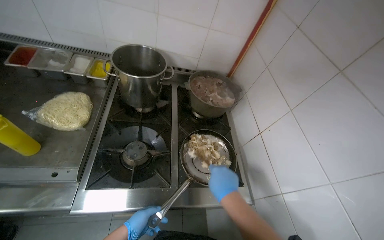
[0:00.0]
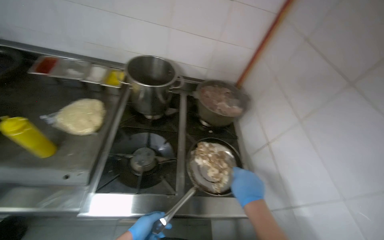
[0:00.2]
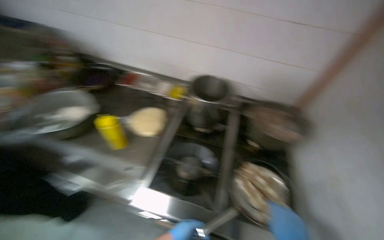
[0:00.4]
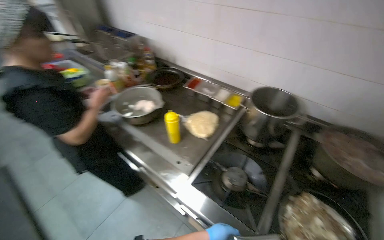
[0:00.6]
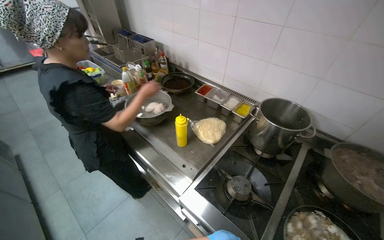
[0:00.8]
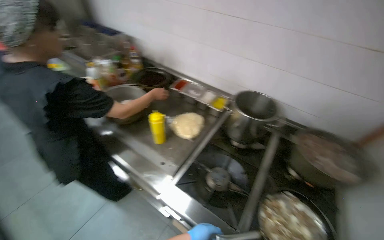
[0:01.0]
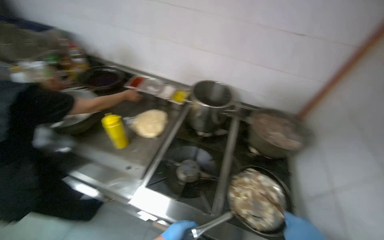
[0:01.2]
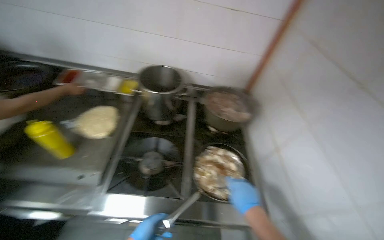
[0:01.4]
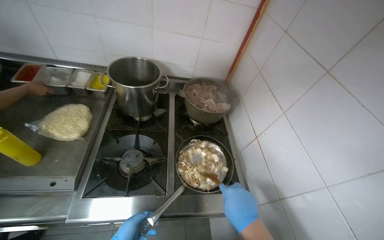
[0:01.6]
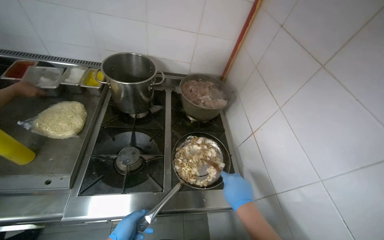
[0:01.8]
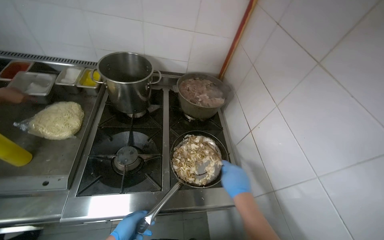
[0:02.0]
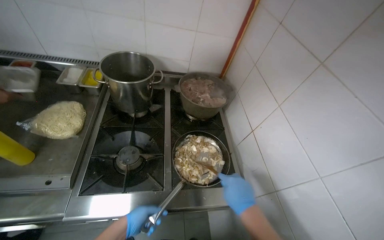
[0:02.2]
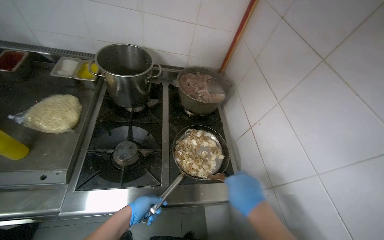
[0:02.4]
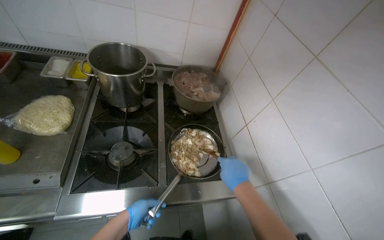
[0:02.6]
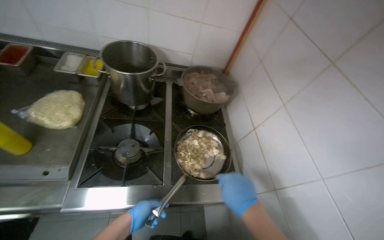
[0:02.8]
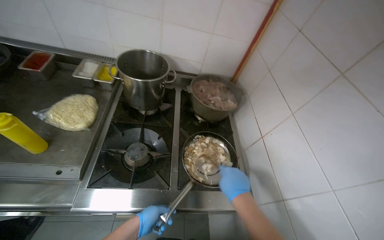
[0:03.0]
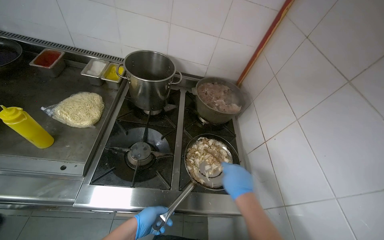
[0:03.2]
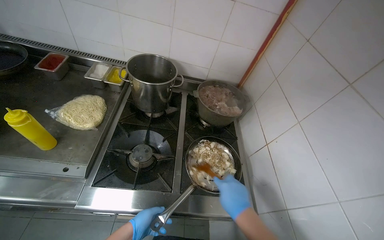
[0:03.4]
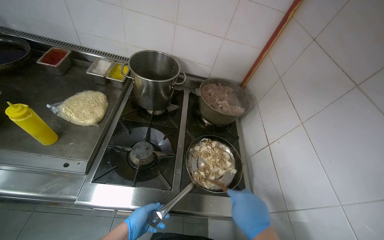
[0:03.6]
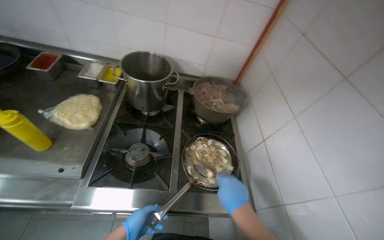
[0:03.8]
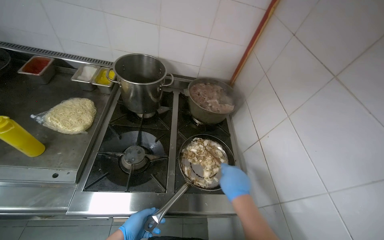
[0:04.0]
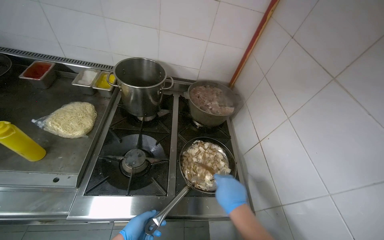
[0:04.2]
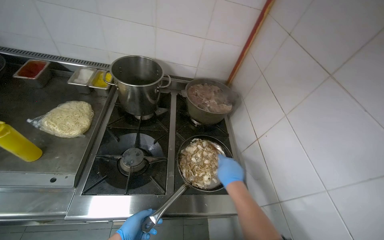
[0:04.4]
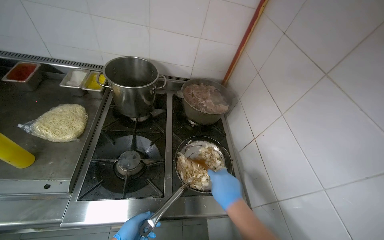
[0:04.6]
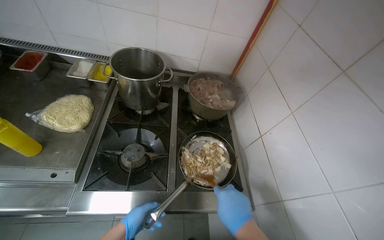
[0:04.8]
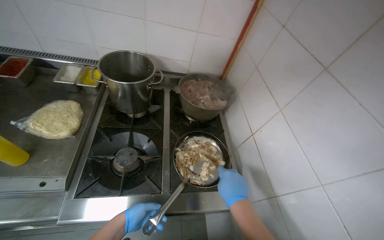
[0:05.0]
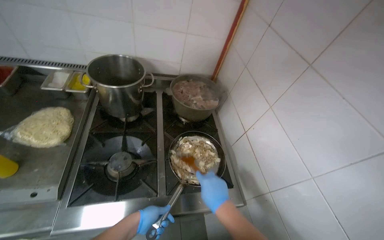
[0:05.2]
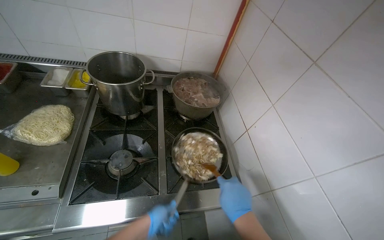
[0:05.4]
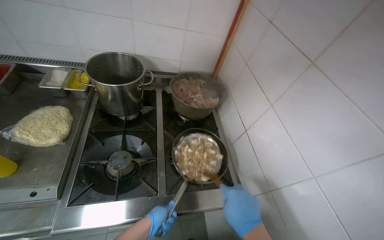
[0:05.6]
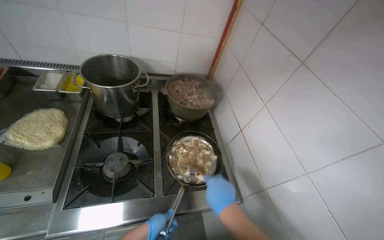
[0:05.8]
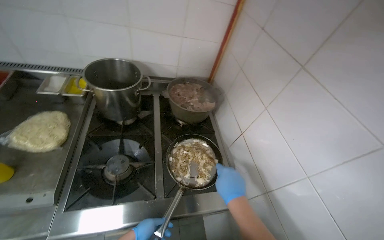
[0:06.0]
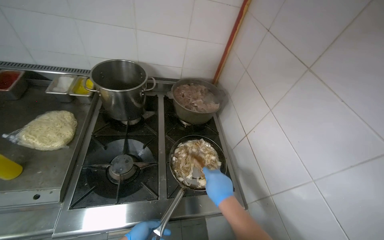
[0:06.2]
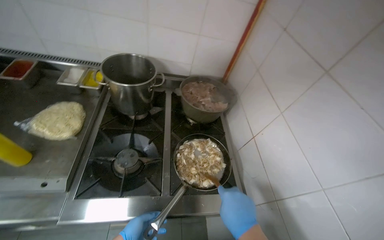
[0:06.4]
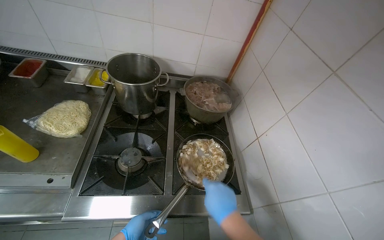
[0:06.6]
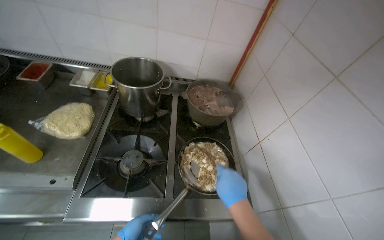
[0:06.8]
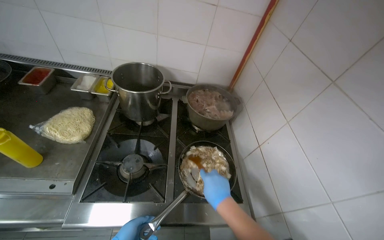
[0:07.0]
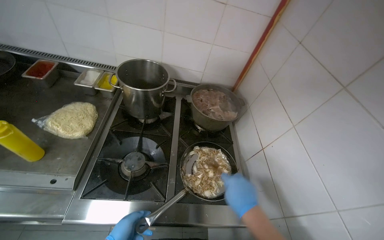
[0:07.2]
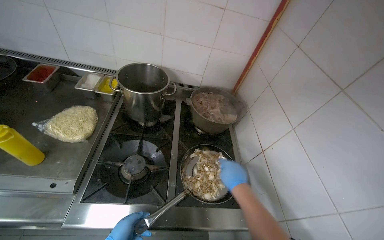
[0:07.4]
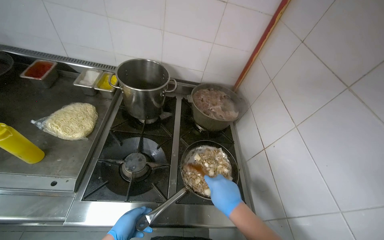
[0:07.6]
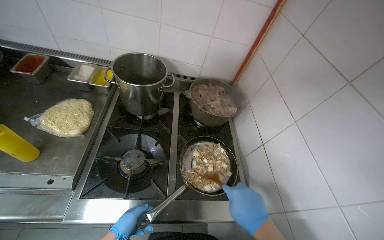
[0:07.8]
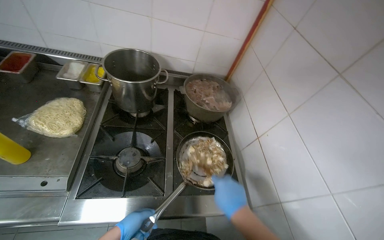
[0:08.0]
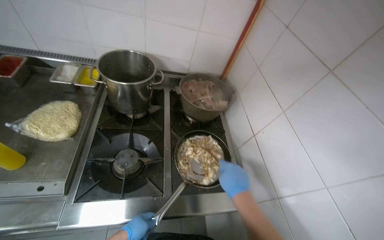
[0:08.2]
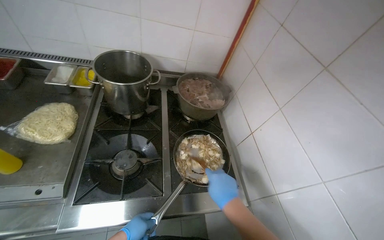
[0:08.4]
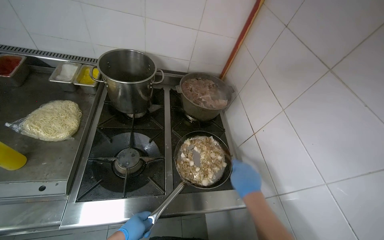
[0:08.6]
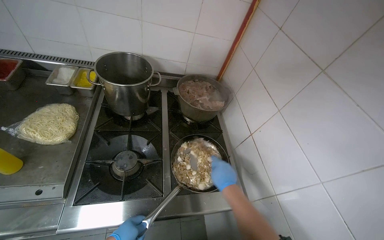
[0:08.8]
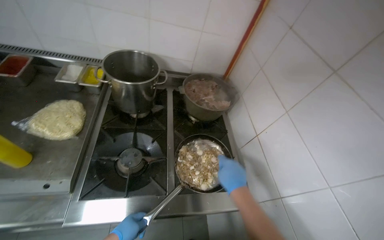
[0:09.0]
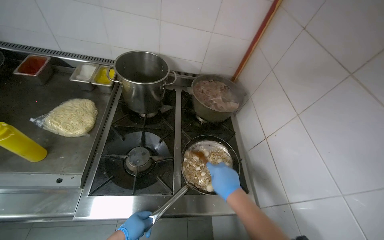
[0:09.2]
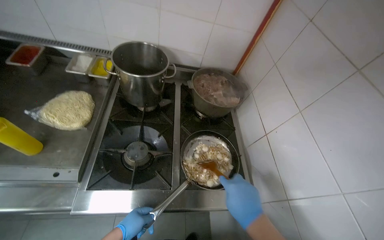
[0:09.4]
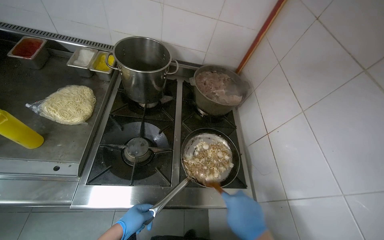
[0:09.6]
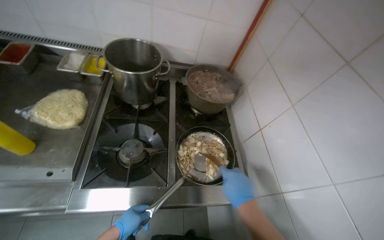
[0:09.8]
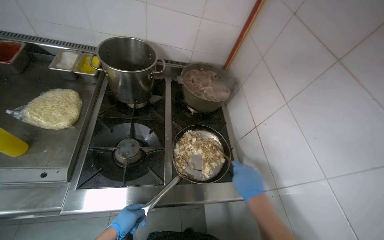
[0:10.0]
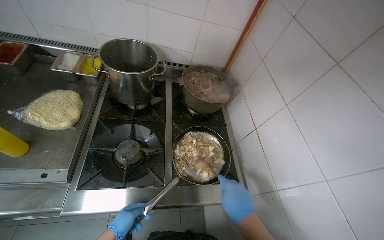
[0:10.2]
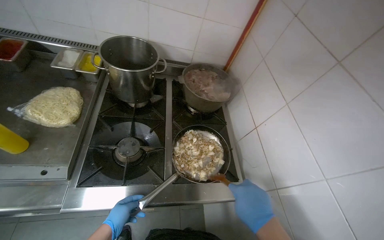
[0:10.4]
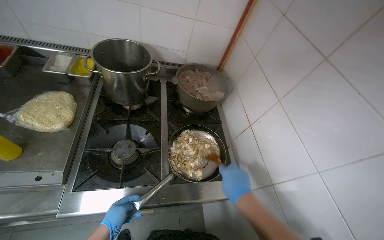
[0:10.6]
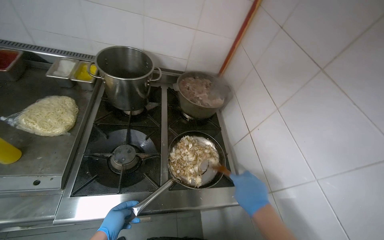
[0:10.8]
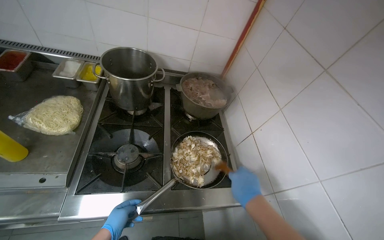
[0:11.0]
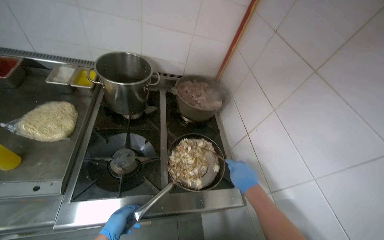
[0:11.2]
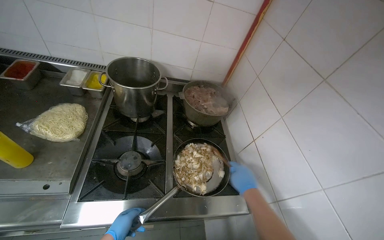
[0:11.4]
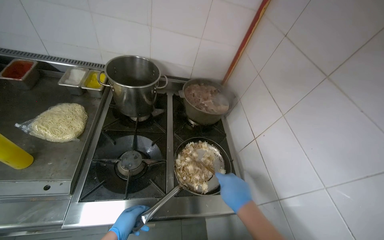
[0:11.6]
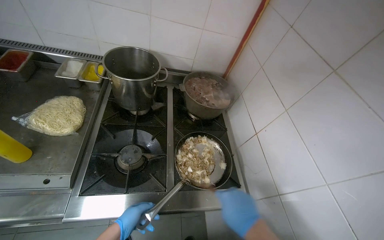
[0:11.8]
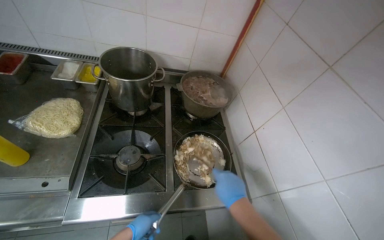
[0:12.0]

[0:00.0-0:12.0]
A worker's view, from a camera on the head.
Job: cooking food.
The whole recording: Adding and stirring meat in pan. The worker adds cooked meat to a pan and stirs it with other ingredients on the stove.
0:06.0 to 0:07.6: The right hand moves nearer and farther over roughly 10 cm, changing direction 2 times.
0:09.0 to 0:10.4: The right hand swings nearer and farther, about 10 cm each way, with 2 reversals.

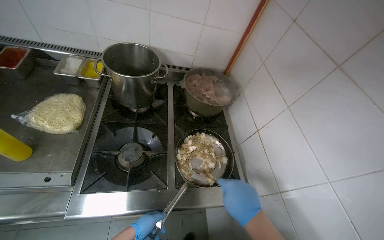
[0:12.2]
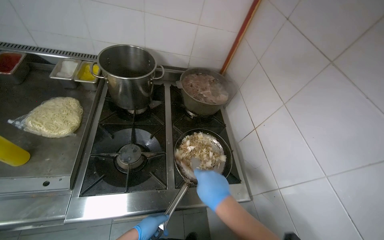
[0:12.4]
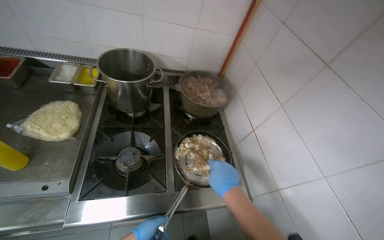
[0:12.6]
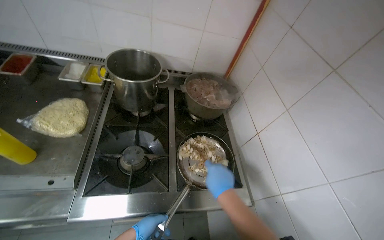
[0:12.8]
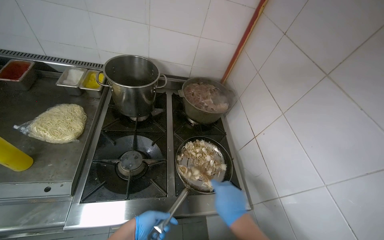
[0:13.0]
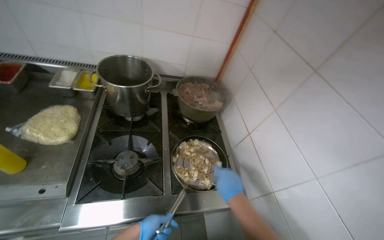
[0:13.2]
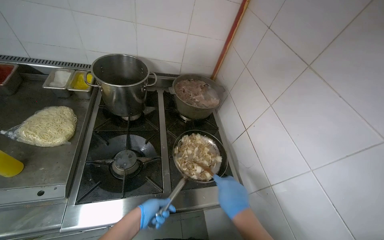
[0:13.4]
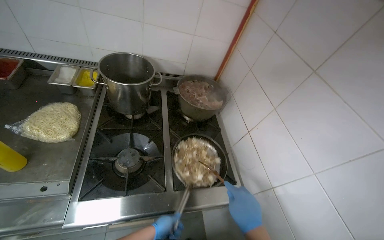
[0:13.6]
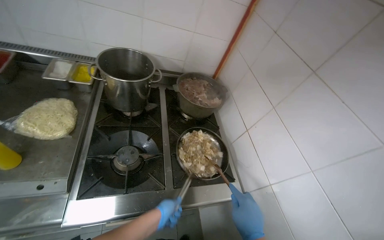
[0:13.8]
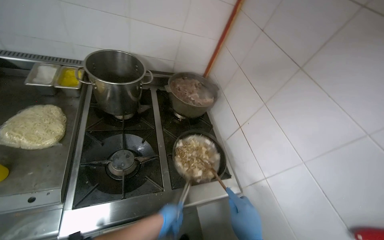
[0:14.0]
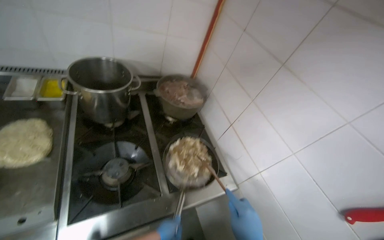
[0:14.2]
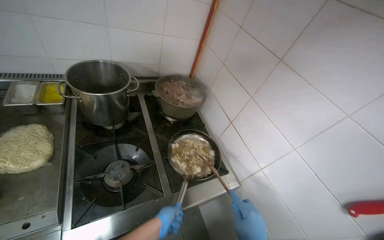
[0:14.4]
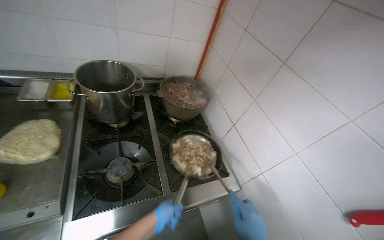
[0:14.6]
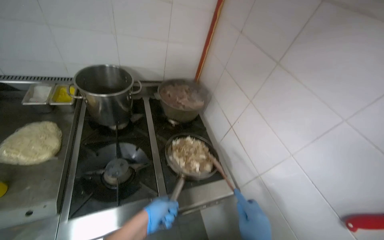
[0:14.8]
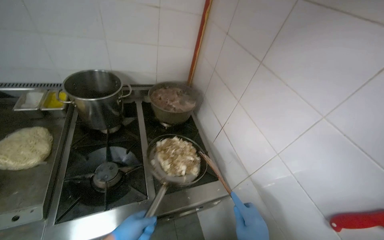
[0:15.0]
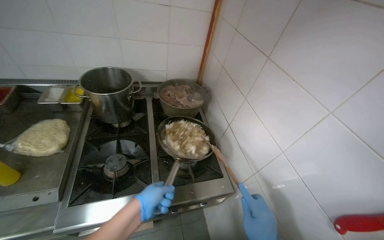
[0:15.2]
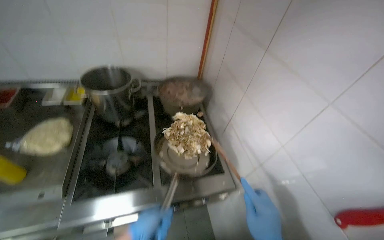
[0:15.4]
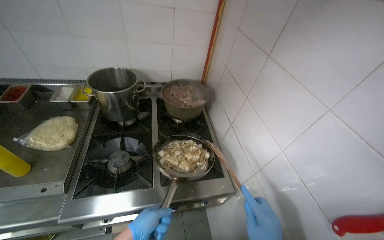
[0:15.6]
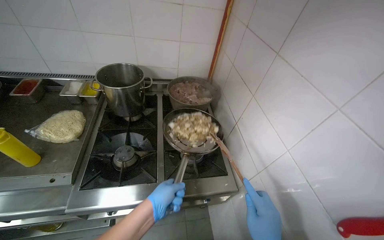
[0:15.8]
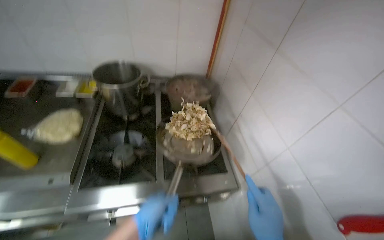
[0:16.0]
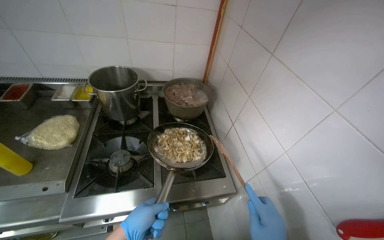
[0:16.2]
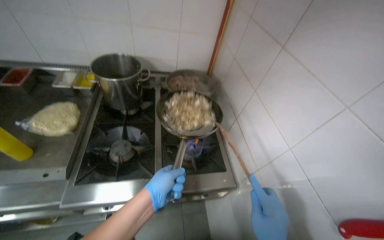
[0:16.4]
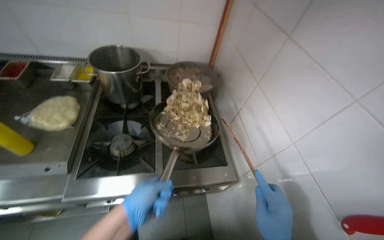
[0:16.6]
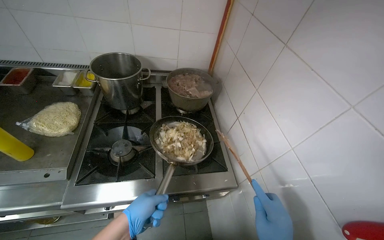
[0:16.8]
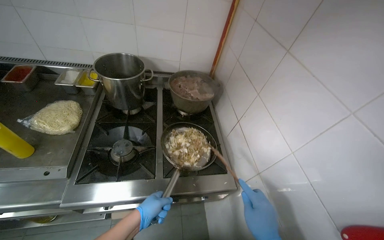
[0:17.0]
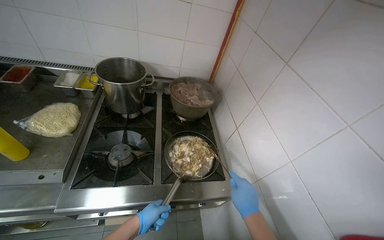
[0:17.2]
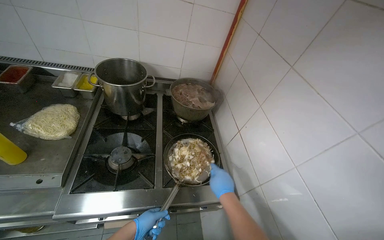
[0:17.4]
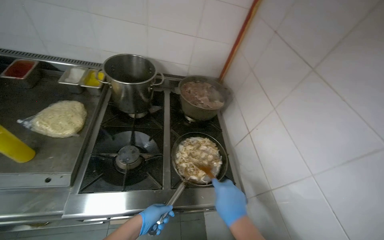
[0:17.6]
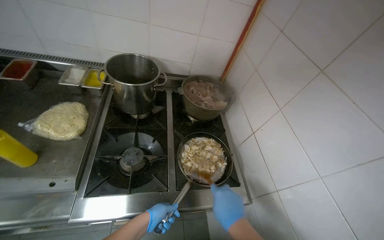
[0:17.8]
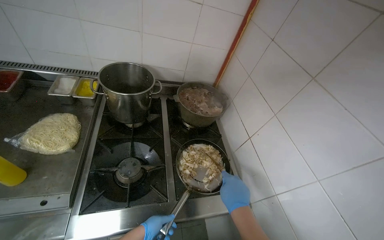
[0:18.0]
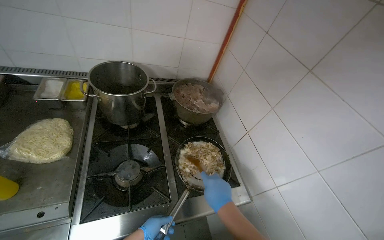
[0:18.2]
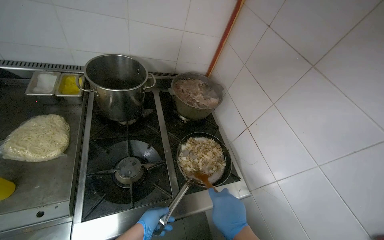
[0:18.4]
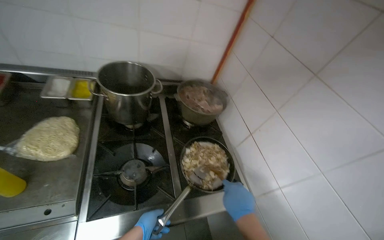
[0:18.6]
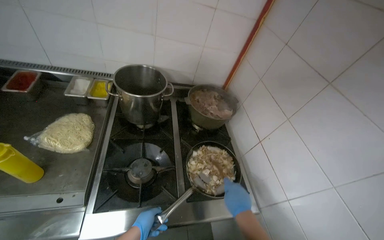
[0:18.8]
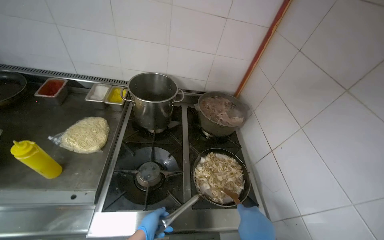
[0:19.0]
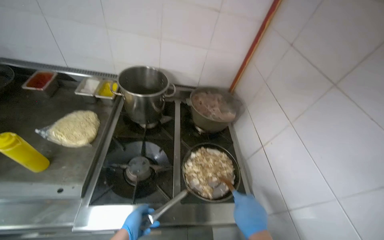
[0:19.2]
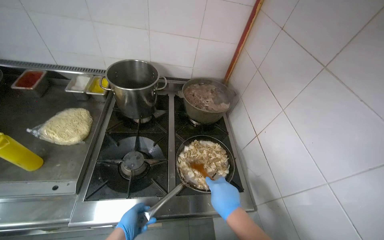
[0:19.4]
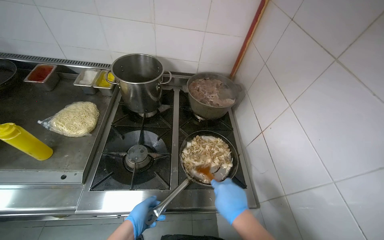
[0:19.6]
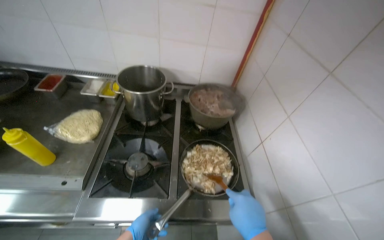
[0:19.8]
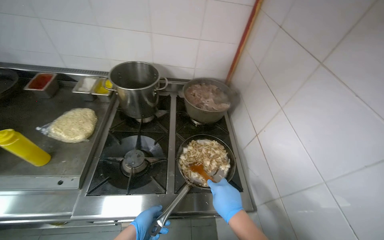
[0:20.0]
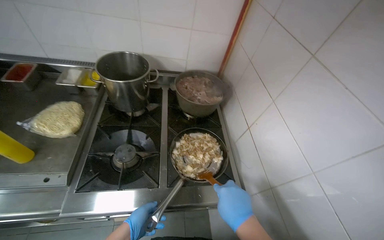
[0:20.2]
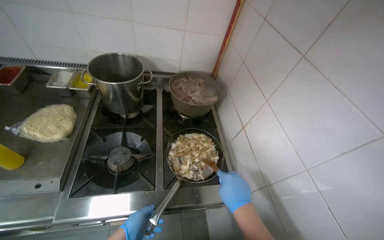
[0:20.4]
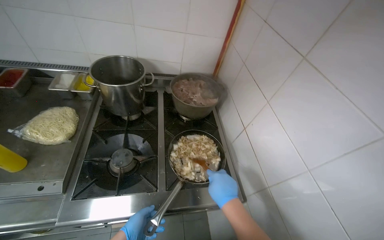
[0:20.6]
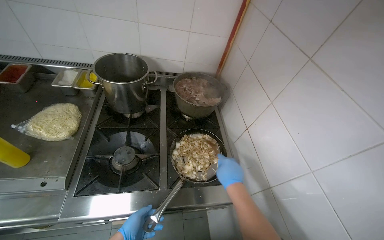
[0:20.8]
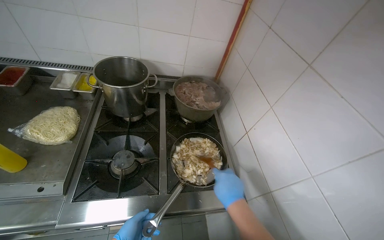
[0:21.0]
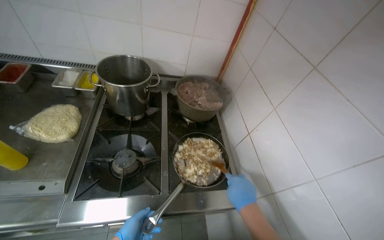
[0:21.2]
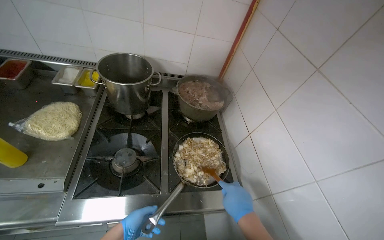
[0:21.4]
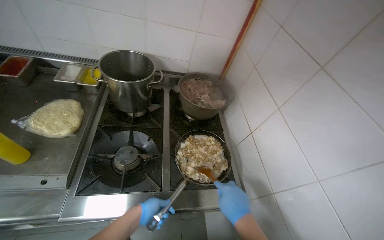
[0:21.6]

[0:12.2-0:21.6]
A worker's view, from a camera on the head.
Job: cooking food.
The whole recording: Adding and stirring meat in pan. The worker adds cooked meat to a pan and stirs it with other ingredients on the stove.
0:13.8 to 0:15.4: The left hand shifts roughly 15 cm nearer to the camera.
0:17.0 to 0:18.4: The left hand is displaced farther from the camera by approximately 15 cm.
